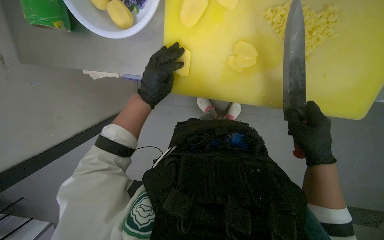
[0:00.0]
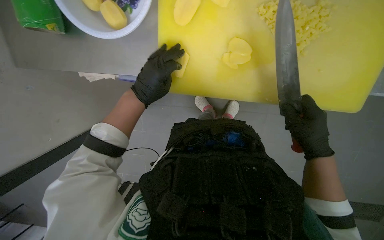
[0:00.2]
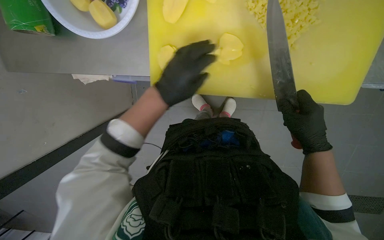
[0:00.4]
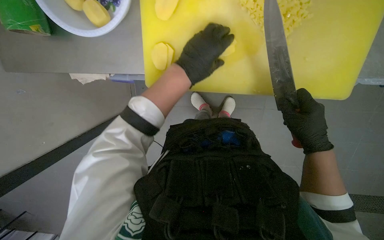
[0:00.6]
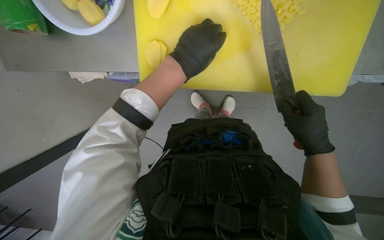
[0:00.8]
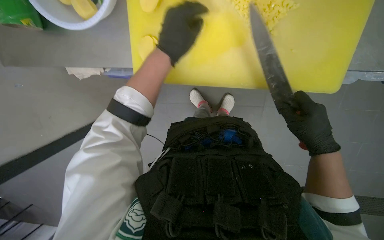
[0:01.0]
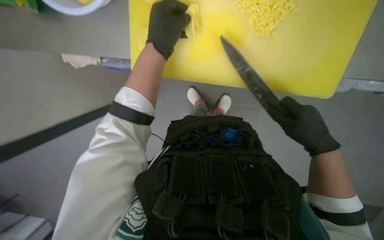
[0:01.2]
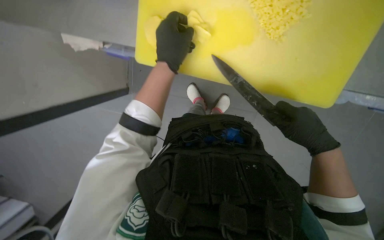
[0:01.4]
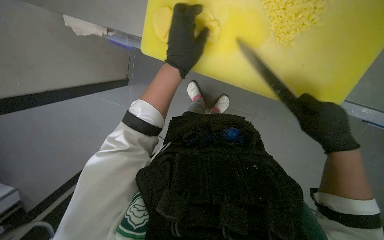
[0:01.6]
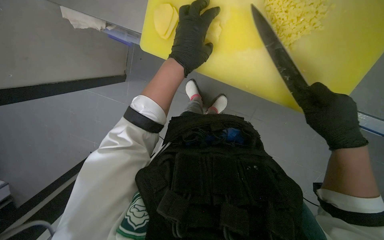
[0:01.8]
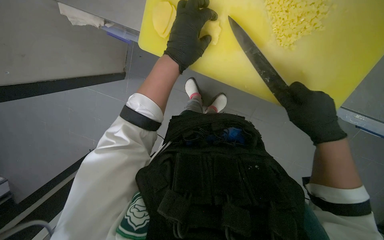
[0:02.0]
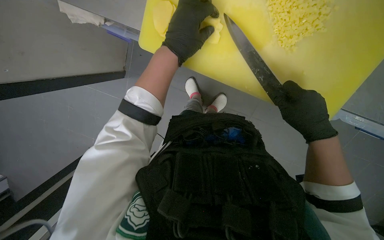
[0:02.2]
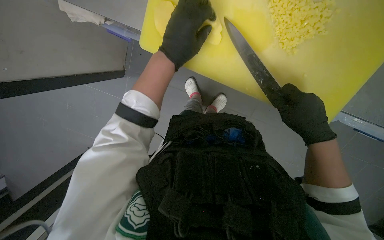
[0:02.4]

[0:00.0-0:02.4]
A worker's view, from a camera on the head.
Job: preparing food.
The whole recording: Slicing potatoes. The worker slices potatoes on a yellow cutting board.
0:00.0 to 0:01.2: The left hand heads up the picture, covering approximately 10 cm.
0:01.2 to 0:02.4: The hands work in one place, with small movements.

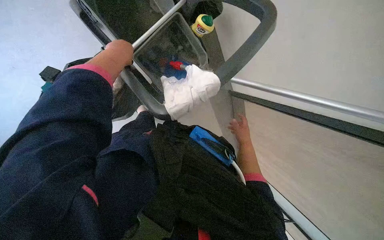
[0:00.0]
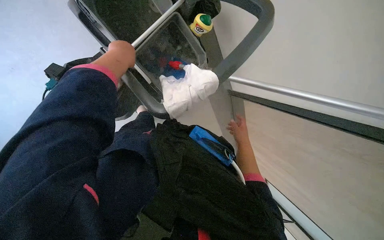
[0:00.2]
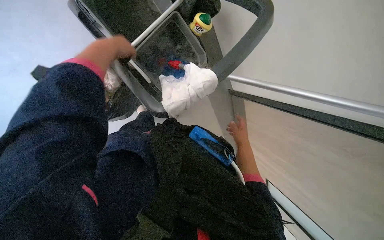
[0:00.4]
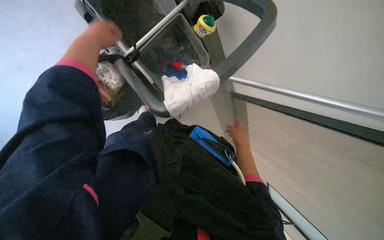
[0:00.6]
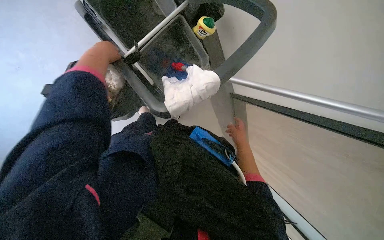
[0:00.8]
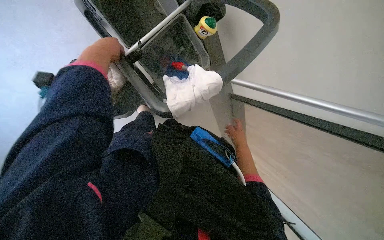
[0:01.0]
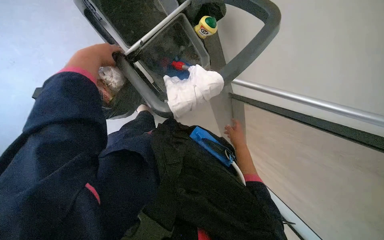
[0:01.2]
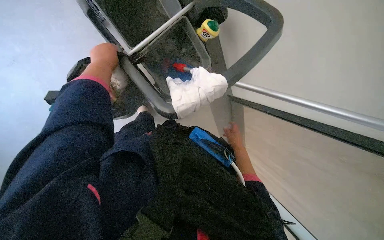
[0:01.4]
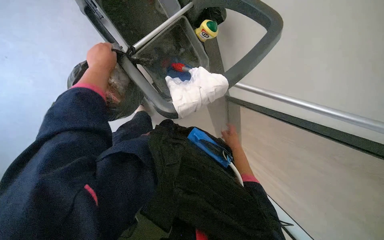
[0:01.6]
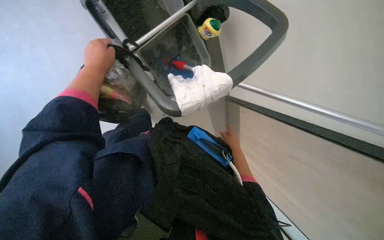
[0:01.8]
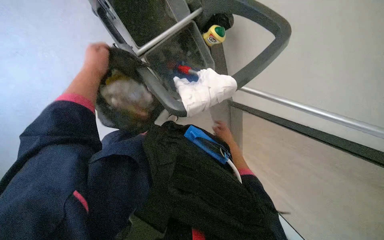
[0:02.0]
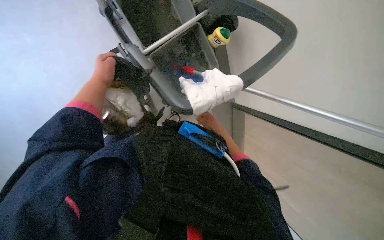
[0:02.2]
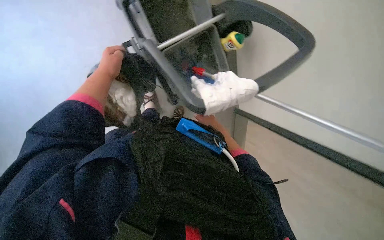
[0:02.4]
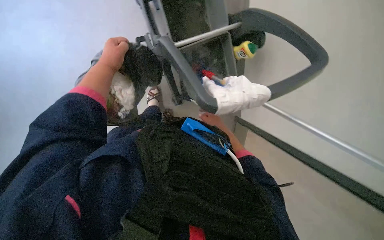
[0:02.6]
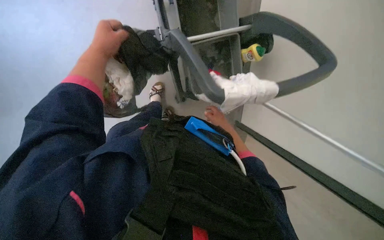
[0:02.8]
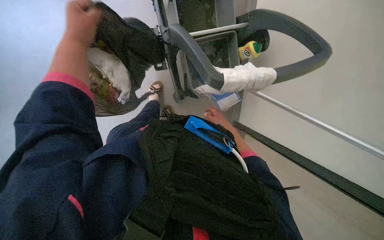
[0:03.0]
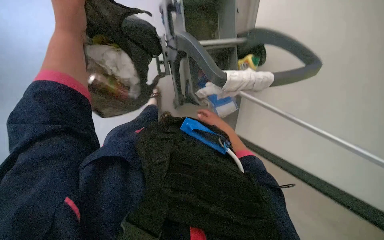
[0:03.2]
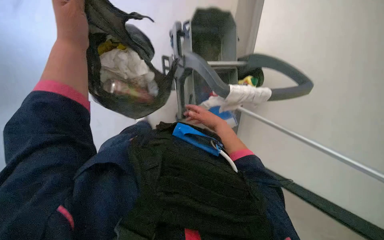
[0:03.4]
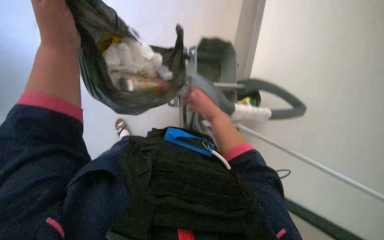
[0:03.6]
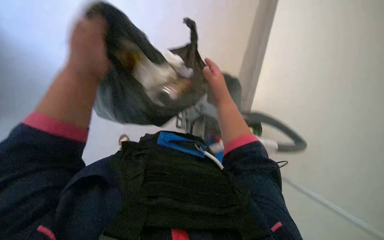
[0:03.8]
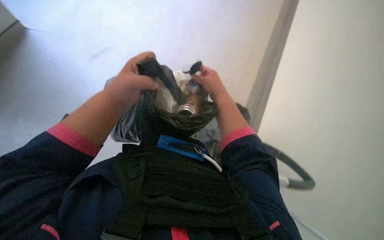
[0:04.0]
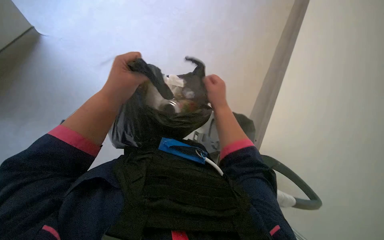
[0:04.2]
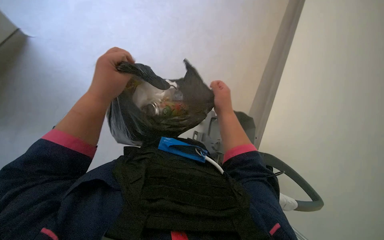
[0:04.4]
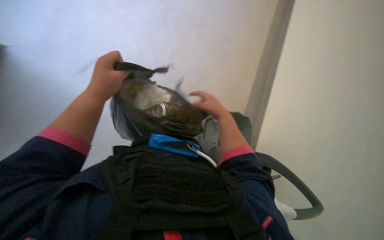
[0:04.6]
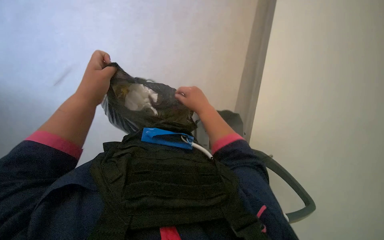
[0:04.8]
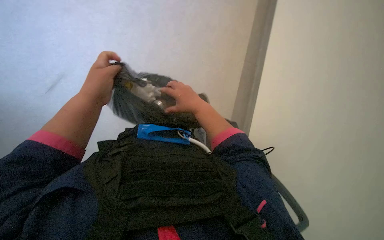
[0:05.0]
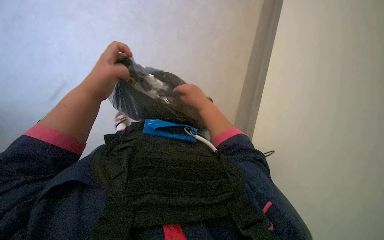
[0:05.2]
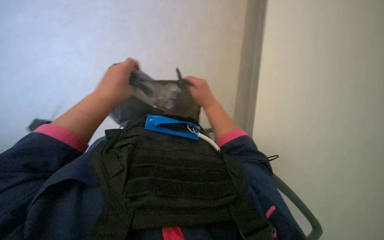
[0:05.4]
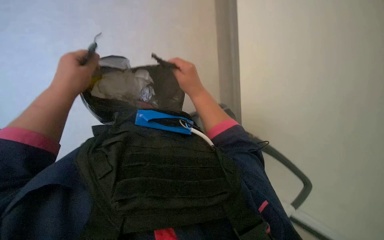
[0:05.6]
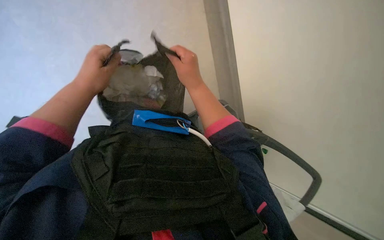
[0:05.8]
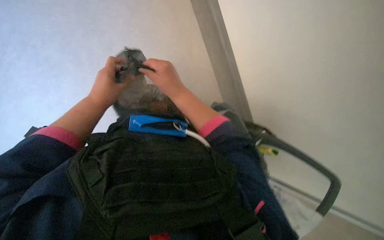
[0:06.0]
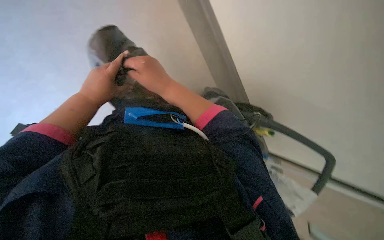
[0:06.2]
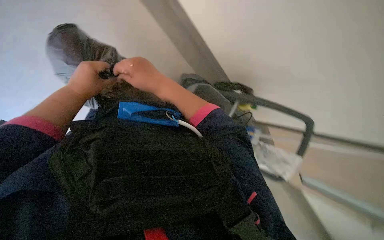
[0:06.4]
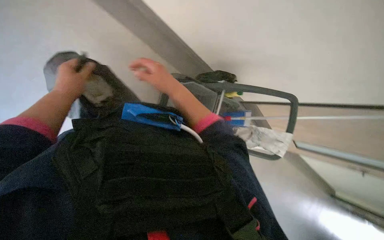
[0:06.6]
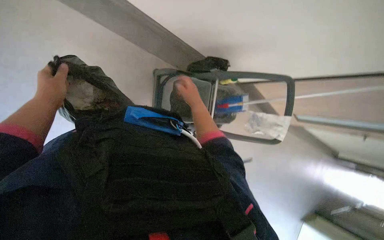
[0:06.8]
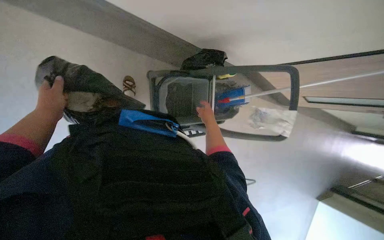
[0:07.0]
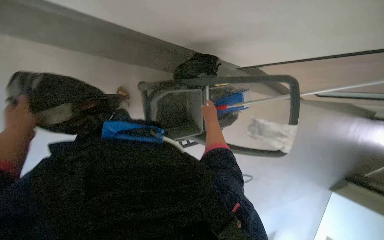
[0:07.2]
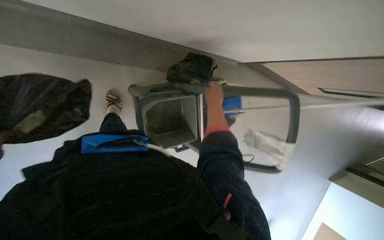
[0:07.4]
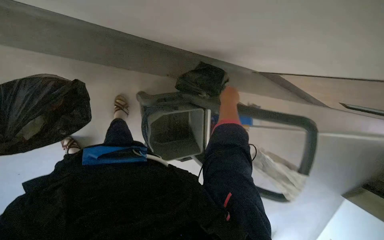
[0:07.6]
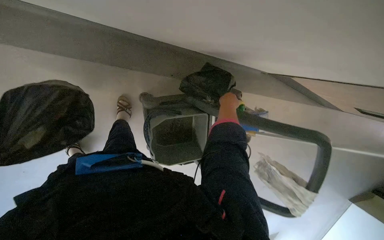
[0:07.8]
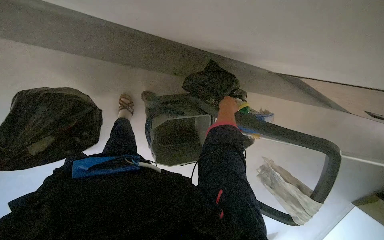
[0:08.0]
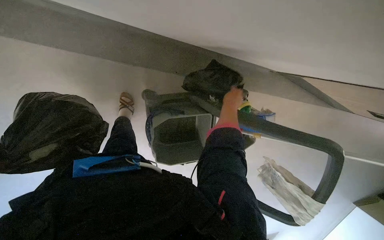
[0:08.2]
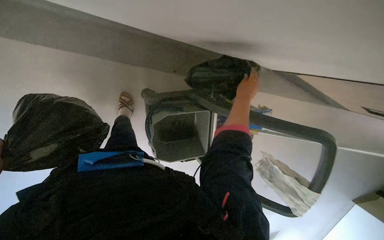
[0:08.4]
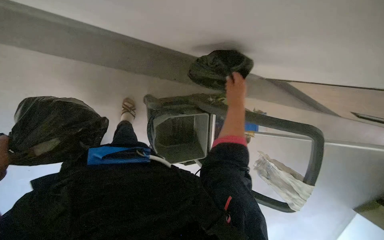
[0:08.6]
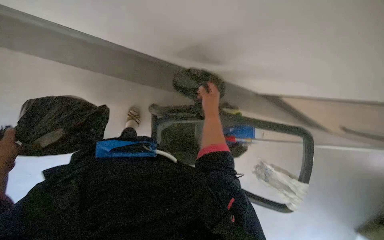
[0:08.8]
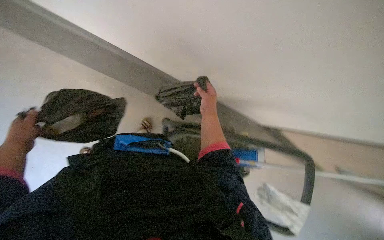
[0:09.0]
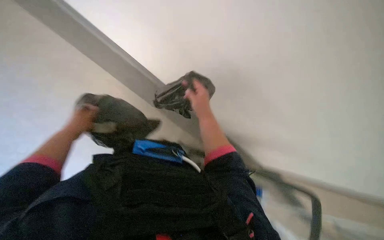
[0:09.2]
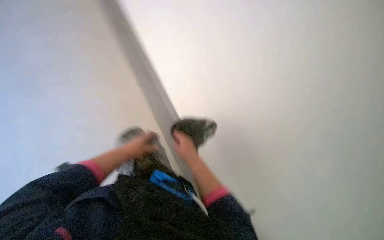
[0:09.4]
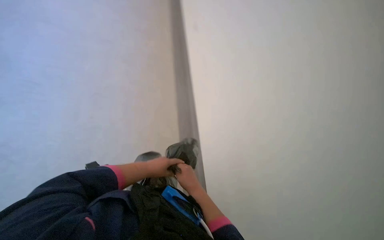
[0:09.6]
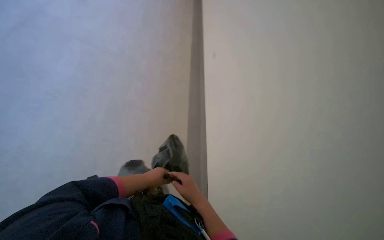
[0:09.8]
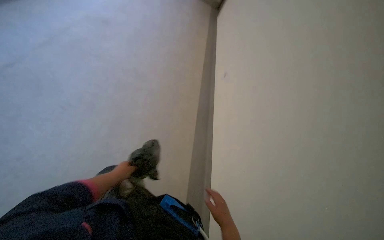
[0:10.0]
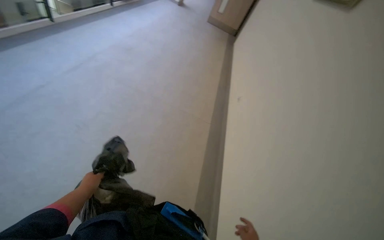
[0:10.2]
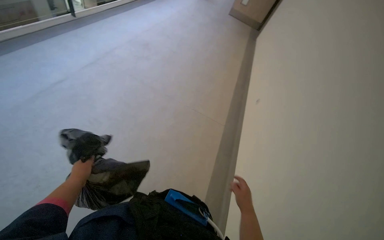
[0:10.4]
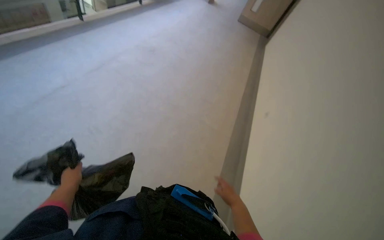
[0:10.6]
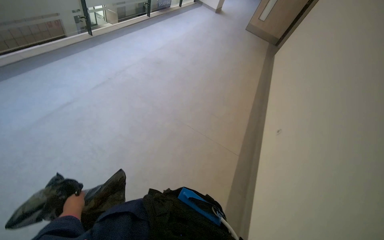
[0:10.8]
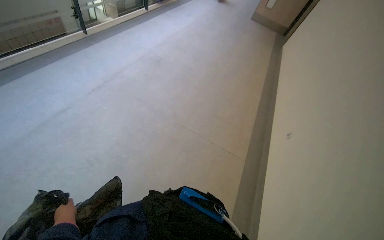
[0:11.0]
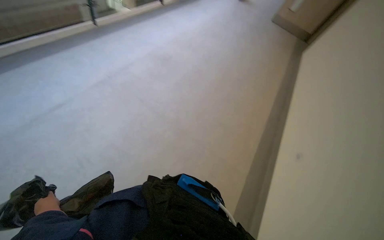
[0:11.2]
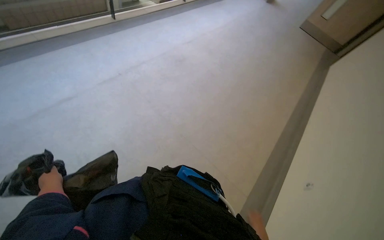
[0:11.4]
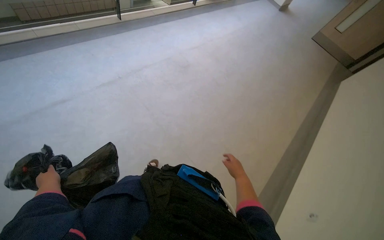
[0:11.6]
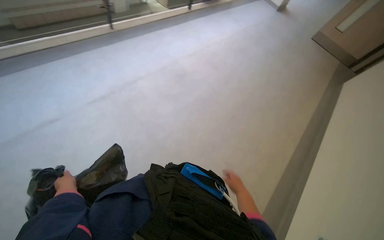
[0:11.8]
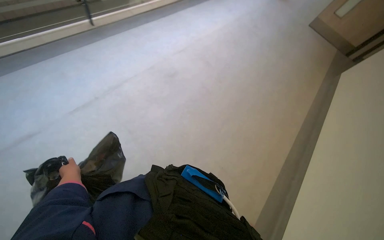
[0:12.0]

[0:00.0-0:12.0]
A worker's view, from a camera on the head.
Job: managing trash.
The whole recording: Disposing of trash. The worker collects and disposes of trash into designated bins.
0:00.0 to 0:01.6: The left hand swings nearer and farther, roughly 10 cm each way, with 3 reversals.
0:01.6 to 0:03.0: The left hand moves nearer to the camera, about 15 cm. The right hand is displaced up the picture and to the left by approximately 20 cm.
0:03.0 to 0:04.4: The wearer looks approximately 15 degrees further upward. The left hand heads down the picture, covering some 10 cm. The right hand heads nearer to the camera, covering about 40 cm.
0:04.4 to 0:06.0: The left hand is displaced farther from the camera by approximately 15 cm. The right hand travels to the left by some 10 cm.
0:06.0 to 0:07.6: The camera travels roughly 50 cm. The camera pitches downward, by some 25 degrees.
0:07.6 to 0:09.0: The camera pitches upward, by about 10 degrees. The right hand heads to the left and nearer to the camera, covering about 25 cm.
0:09.0 to 0:10.4: The right hand heads down the picture and to the right, covering roughly 50 cm.
0:10.4 to 0:12.0: The camera travels some 1 m. The head rotates approximately 20 degrees to the left.

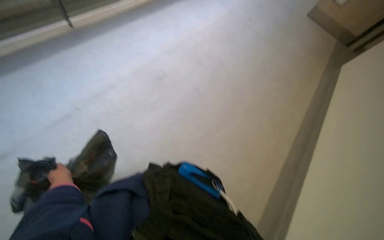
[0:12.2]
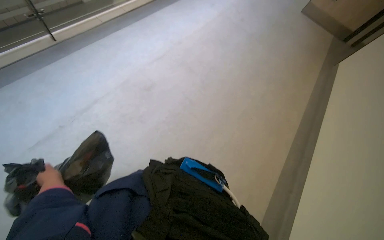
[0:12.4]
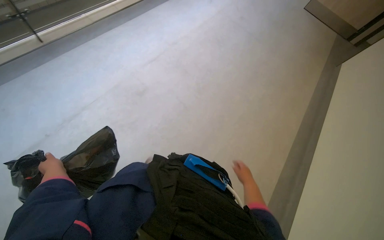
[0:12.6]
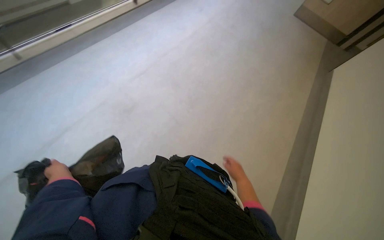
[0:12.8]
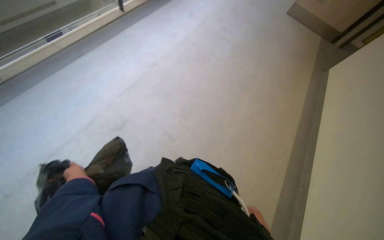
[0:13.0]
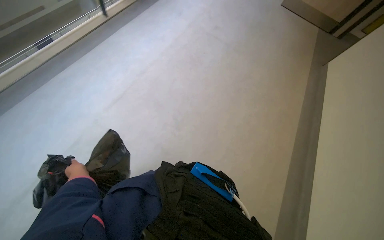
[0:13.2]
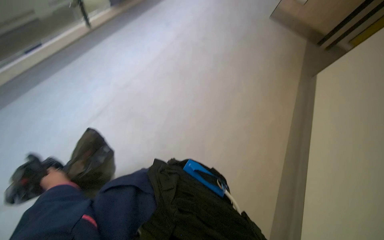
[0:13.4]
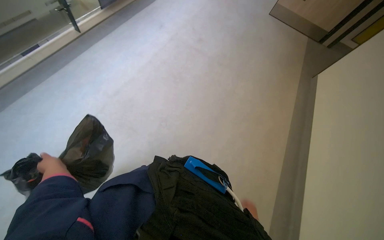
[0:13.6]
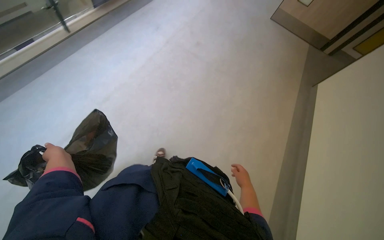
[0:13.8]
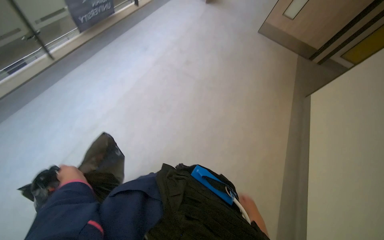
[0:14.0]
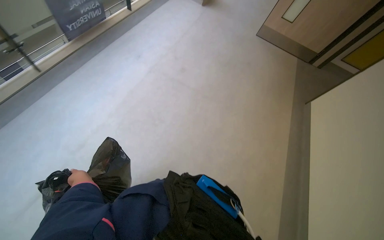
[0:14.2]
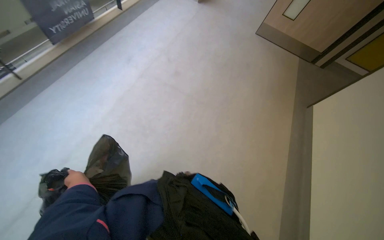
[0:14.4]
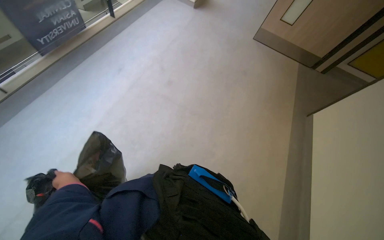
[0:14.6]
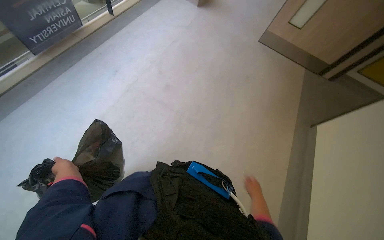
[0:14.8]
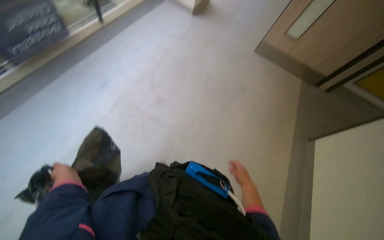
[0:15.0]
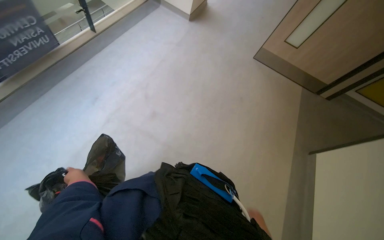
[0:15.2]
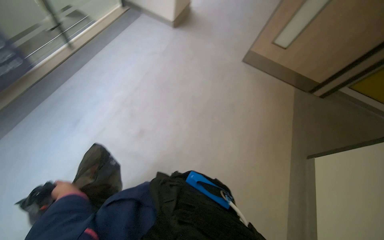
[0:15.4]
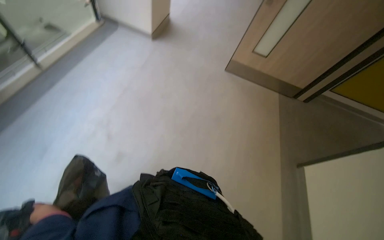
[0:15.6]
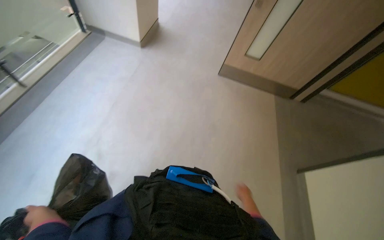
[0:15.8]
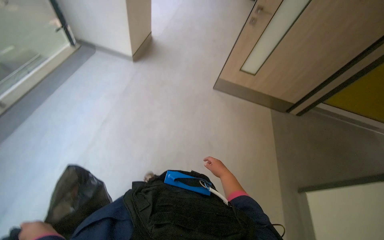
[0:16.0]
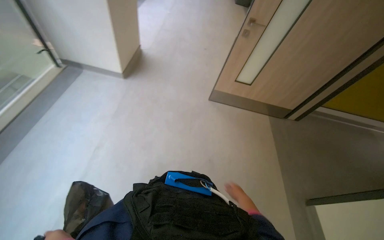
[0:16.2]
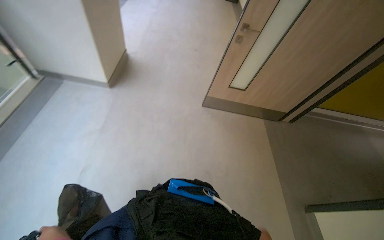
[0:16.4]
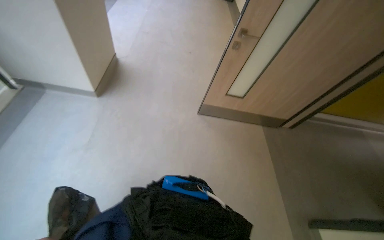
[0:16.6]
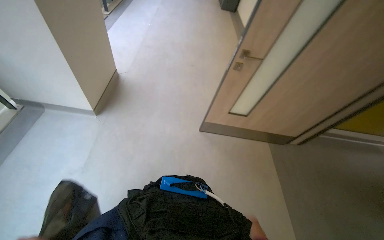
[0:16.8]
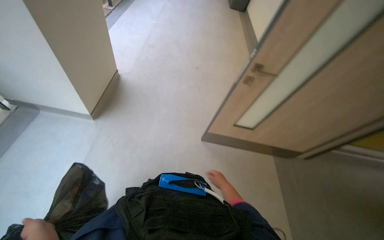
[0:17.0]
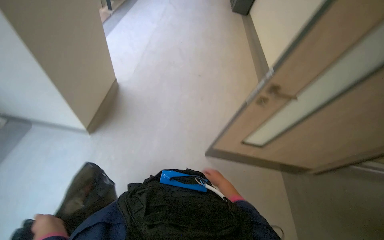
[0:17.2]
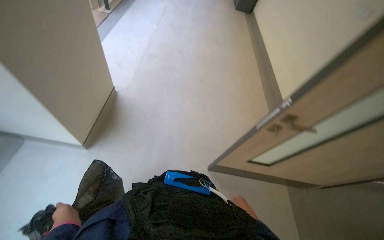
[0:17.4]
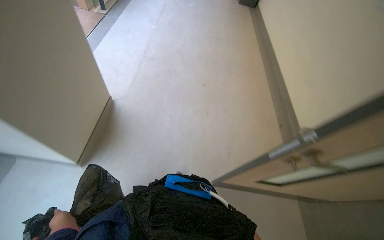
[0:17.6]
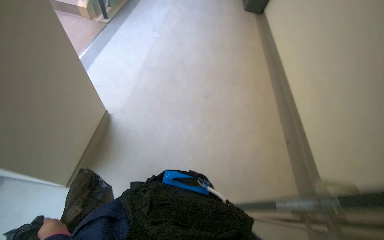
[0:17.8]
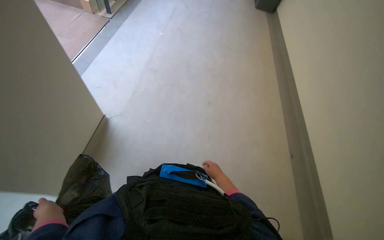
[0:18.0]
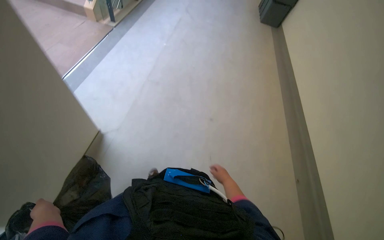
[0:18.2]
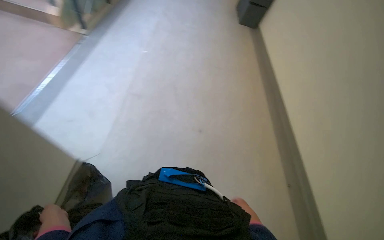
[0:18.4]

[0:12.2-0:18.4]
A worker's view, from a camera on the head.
Job: managing trash.
The whole recording: Disposing of trash. The worker collects and disposes of trash into designated bins.
0:12.2 to 0:13.8: The camera travels roughly 90 cm.
0:15.4 to 0:16.8: The wearer moves roughly 1 m.
0:16.8 to 0:18.4: The camera is carried about 1.5 m.
